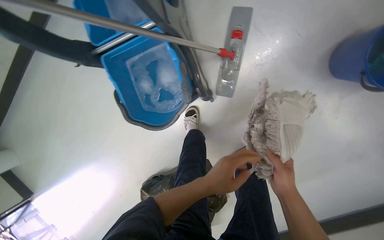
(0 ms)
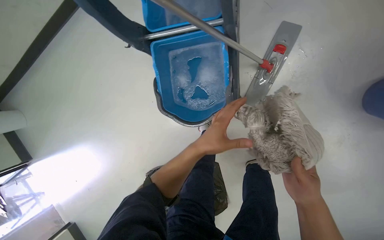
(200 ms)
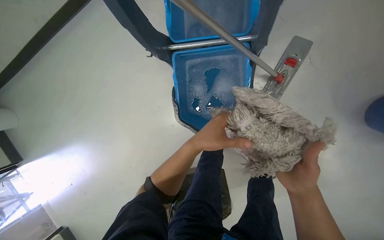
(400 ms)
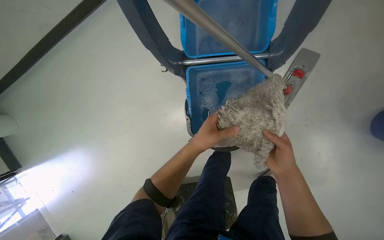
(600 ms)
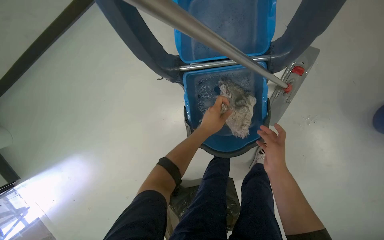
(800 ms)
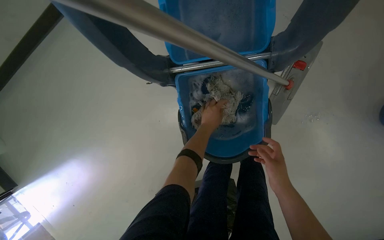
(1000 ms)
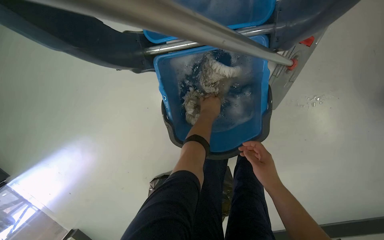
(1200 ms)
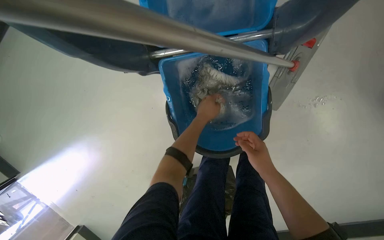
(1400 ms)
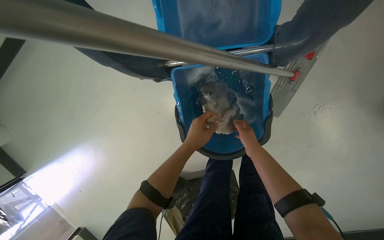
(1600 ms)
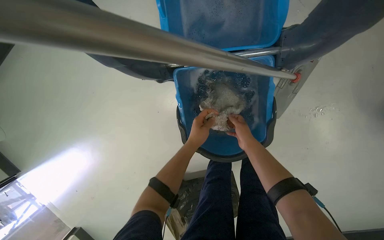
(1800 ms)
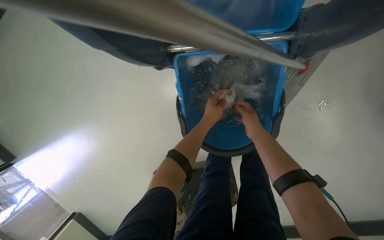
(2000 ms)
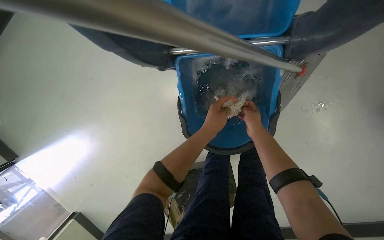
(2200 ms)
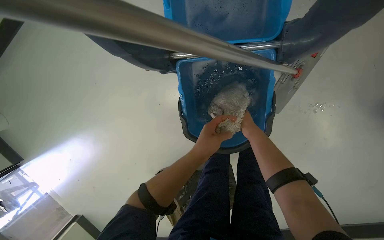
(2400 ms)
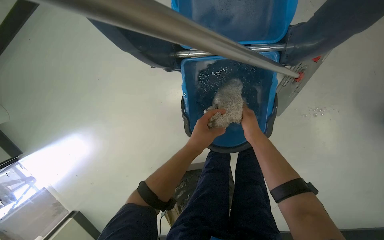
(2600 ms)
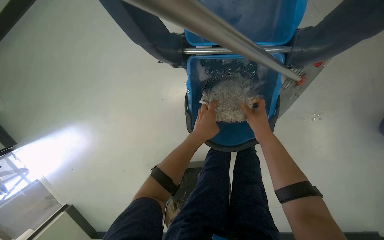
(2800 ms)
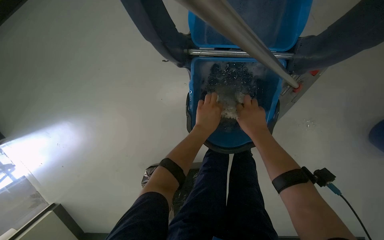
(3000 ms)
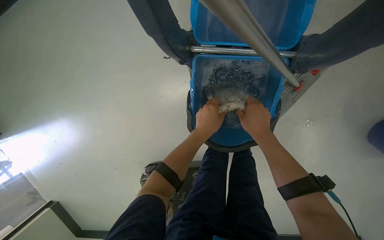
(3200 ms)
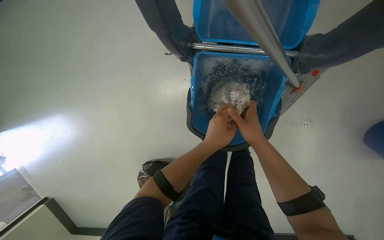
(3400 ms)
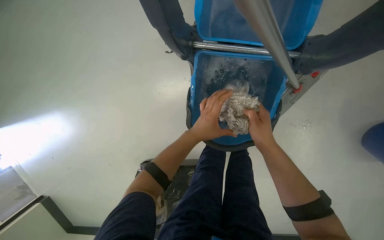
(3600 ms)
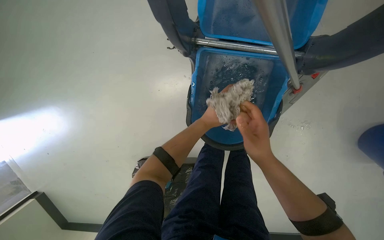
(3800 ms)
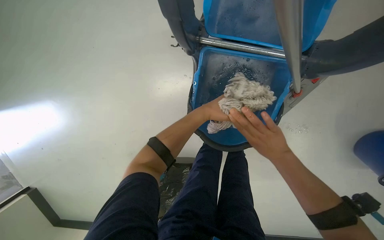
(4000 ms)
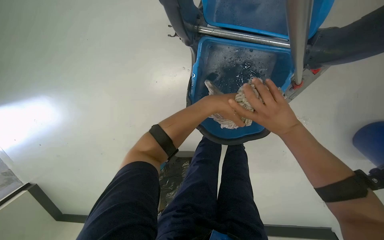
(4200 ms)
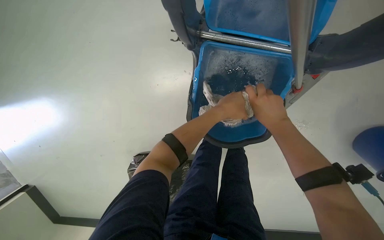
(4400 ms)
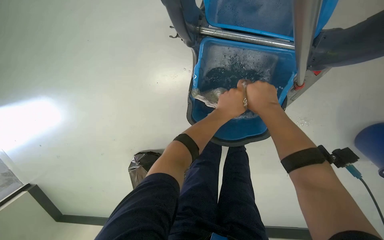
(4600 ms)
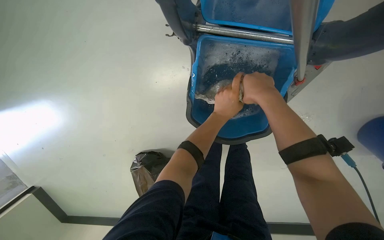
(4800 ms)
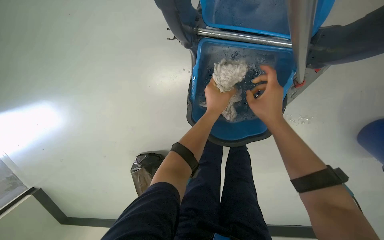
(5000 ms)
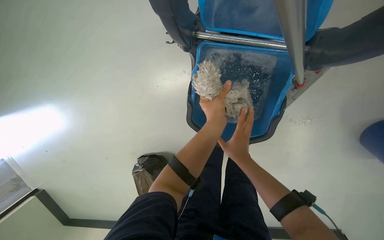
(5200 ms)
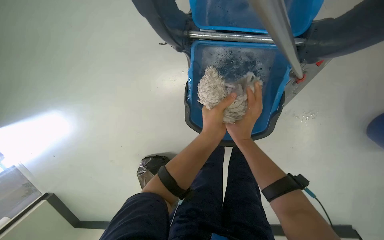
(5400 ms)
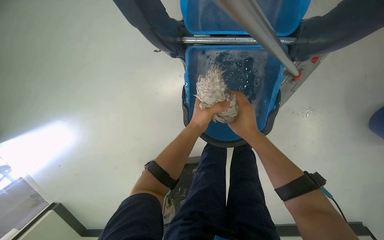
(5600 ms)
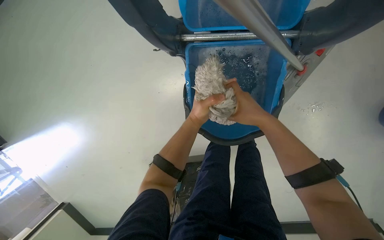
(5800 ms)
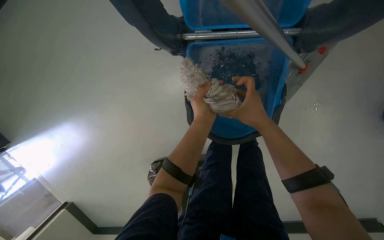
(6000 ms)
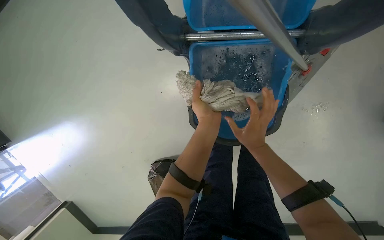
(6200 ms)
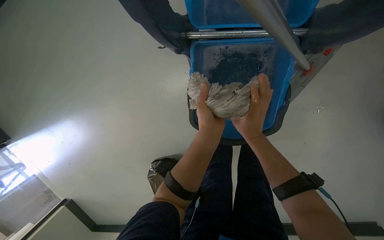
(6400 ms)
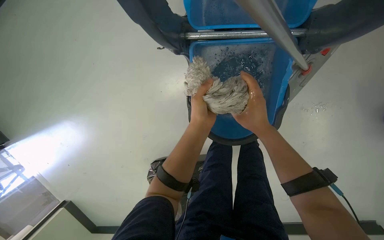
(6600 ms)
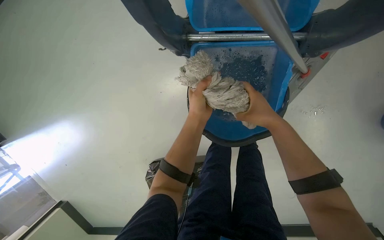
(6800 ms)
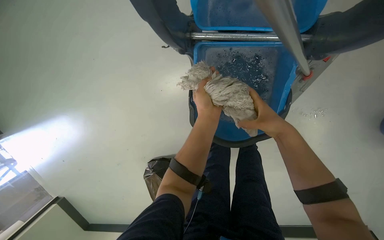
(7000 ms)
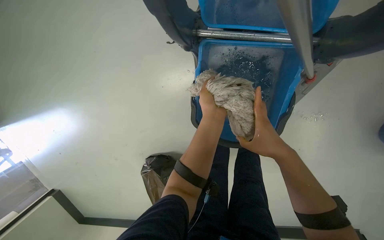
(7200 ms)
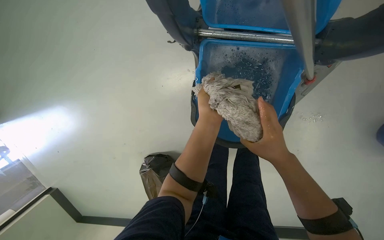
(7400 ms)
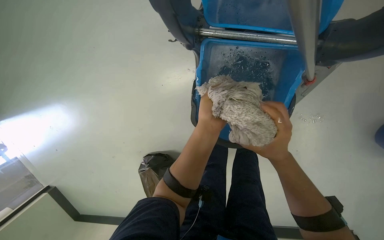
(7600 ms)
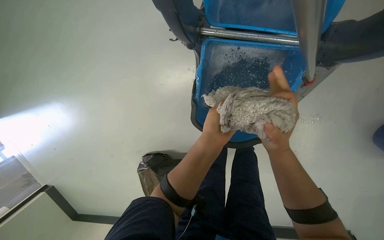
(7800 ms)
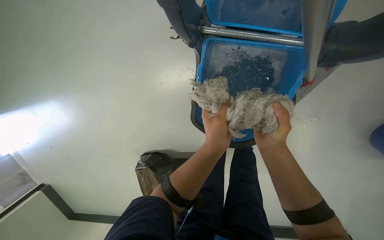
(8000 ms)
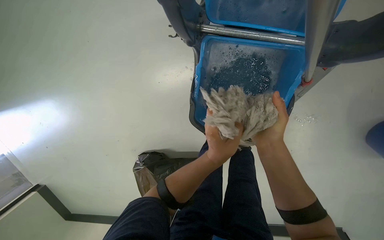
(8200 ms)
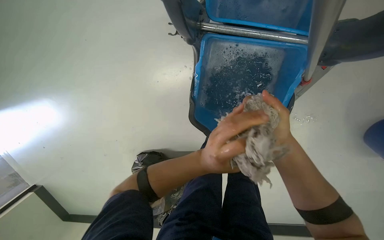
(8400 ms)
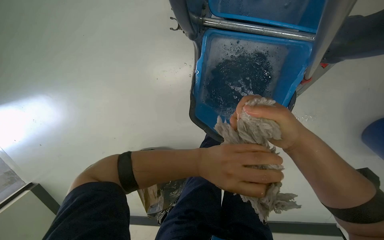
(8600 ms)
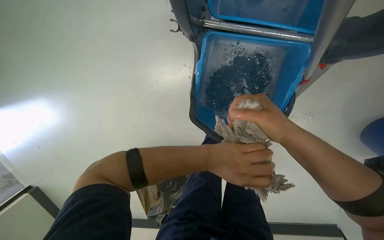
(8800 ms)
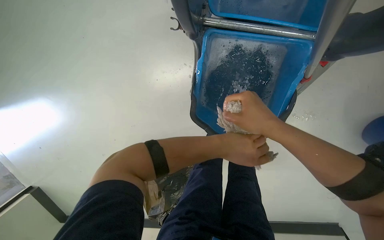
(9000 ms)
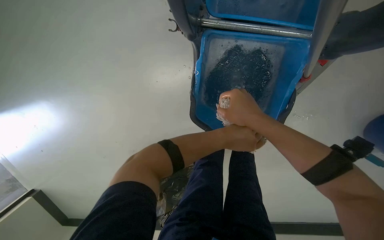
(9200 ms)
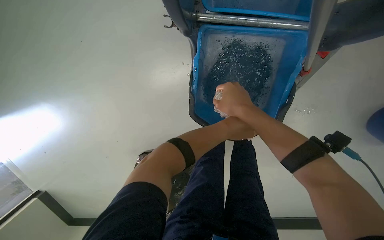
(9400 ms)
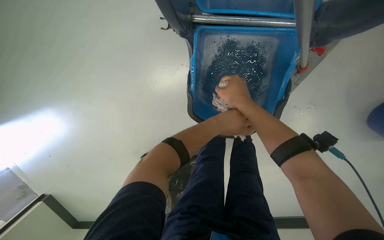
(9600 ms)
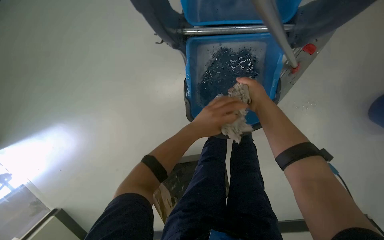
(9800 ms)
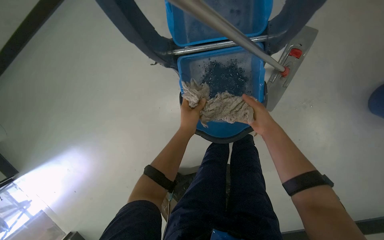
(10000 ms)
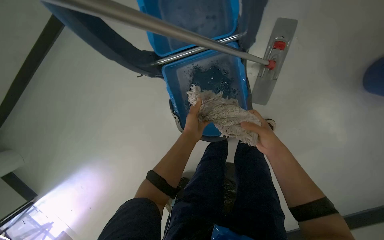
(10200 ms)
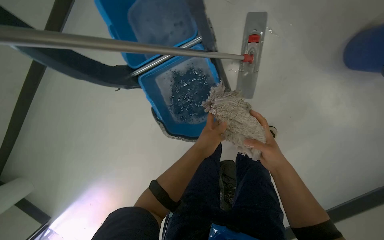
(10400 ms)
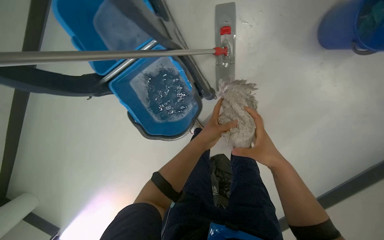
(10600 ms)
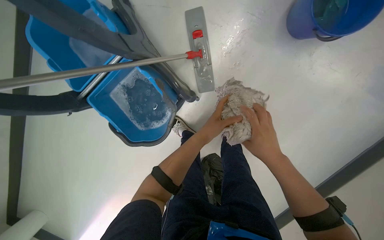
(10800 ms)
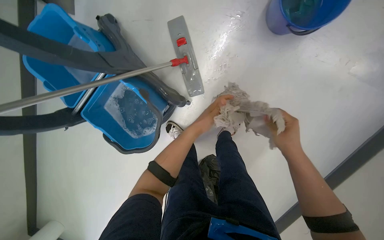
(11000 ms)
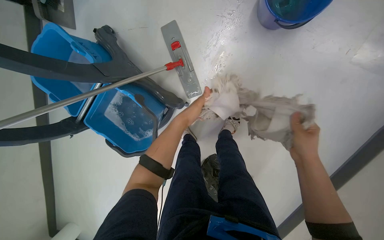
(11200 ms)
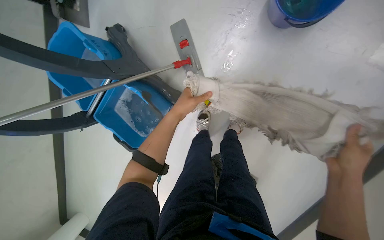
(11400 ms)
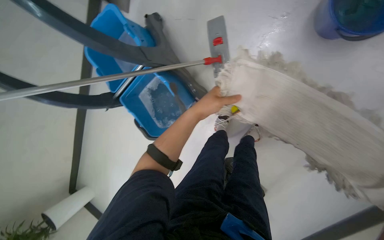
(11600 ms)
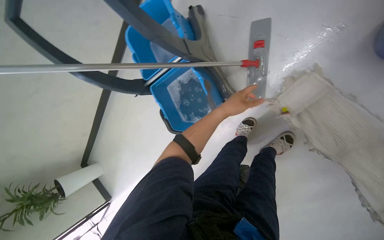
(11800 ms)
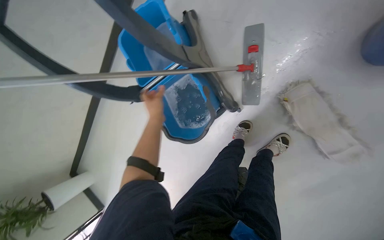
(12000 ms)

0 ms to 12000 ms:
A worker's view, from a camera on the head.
Job: mopping floor.
The whole recording: Mopping office floor. The worker mops the office floor, moving chairs and opening a glass door to clean the entire area.
0 ms to 1600 ms: The left hand shifts some 40 cm to the left and up the picture. The right hand travels up the picture and farther from the camera by roughly 35 cm.
1600 ms to 3000 ms: The right hand moves nearer to the camera, approximately 15 cm.
4400 ms to 6000 ms: The right hand goes down the picture and returns, about 10 cm each way.
7600 ms to 9000 ms: The hands make small movements and keep their place.
9000 ms to 10400 ms: The wearer looks about 15 degrees further upward. The scene turns about 30 degrees counterclockwise in the picture.
10400 ms to 12000 ms: The camera is aimed roughly 20 degrees further to the left.

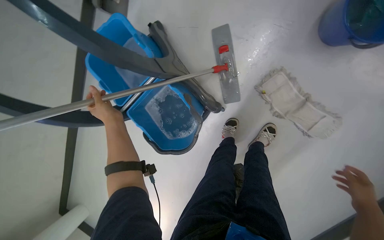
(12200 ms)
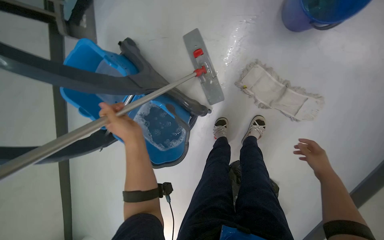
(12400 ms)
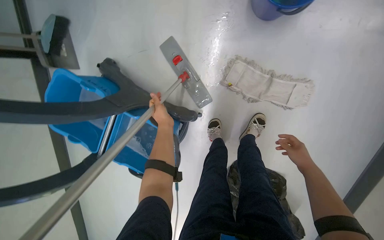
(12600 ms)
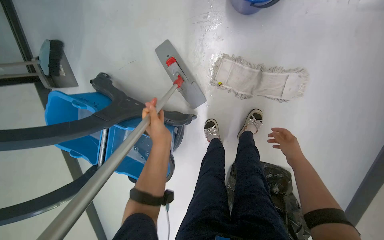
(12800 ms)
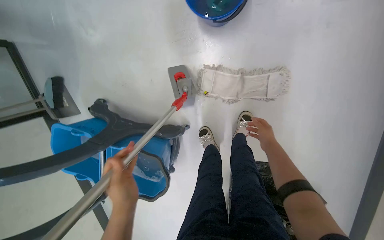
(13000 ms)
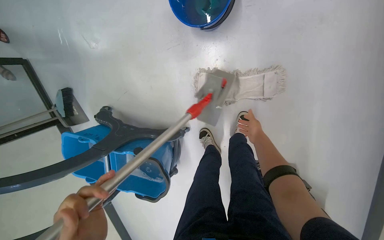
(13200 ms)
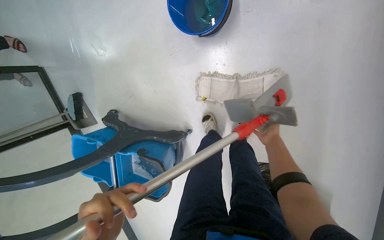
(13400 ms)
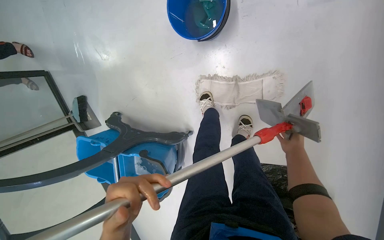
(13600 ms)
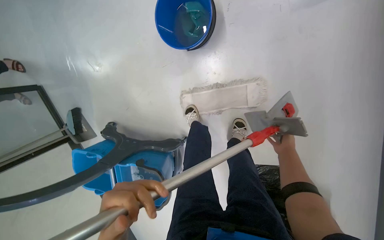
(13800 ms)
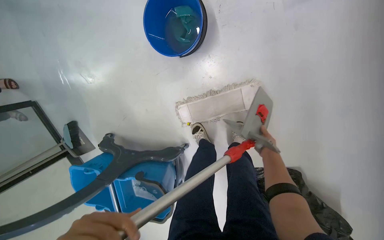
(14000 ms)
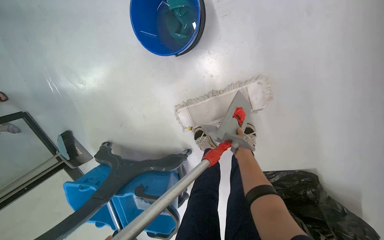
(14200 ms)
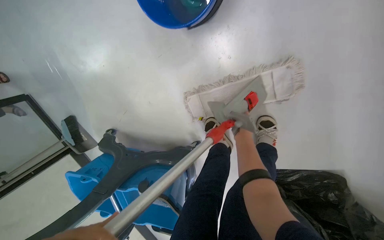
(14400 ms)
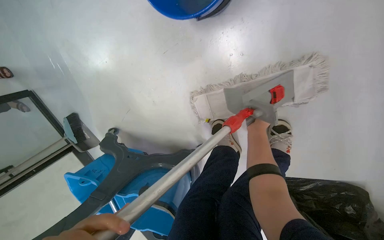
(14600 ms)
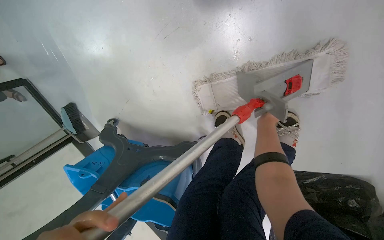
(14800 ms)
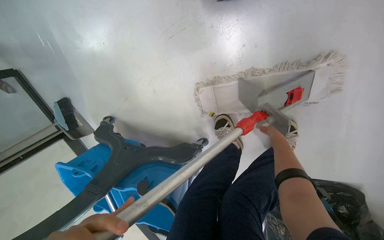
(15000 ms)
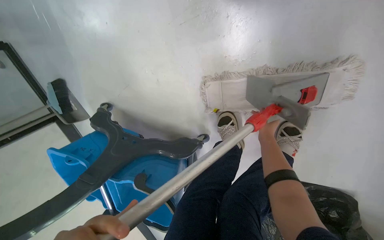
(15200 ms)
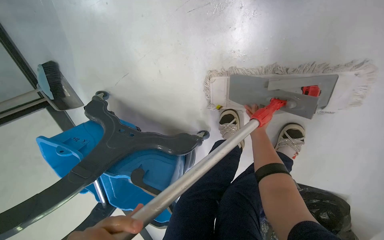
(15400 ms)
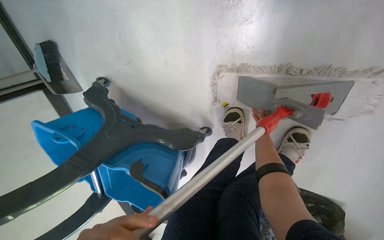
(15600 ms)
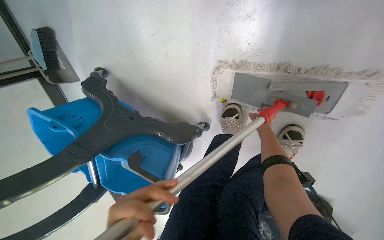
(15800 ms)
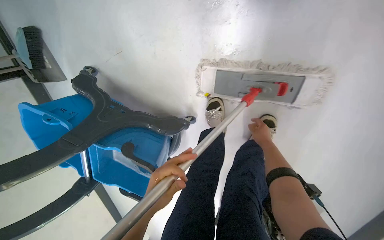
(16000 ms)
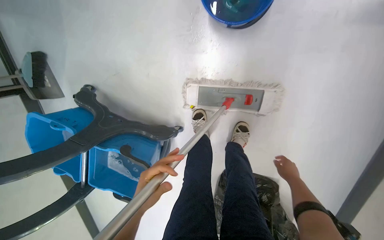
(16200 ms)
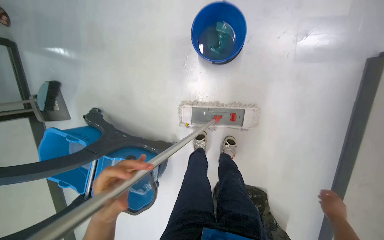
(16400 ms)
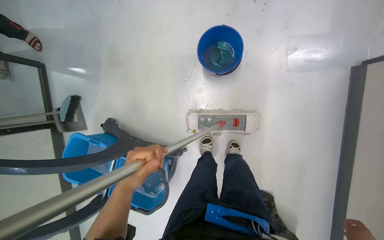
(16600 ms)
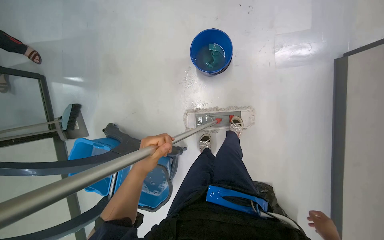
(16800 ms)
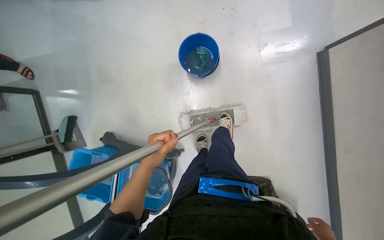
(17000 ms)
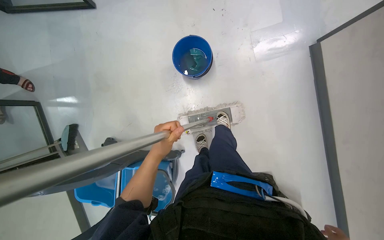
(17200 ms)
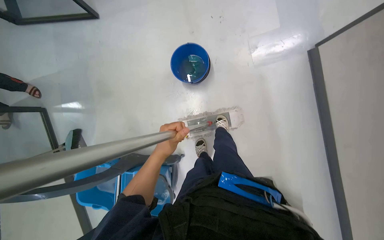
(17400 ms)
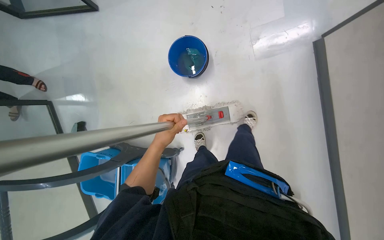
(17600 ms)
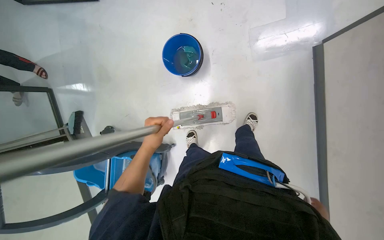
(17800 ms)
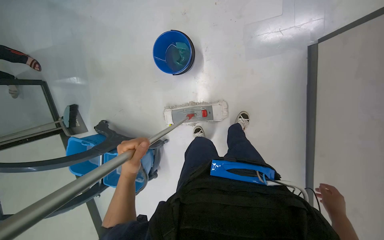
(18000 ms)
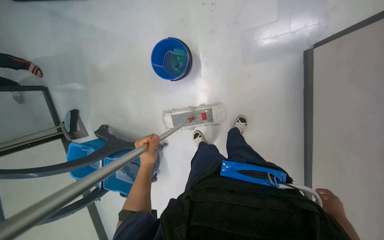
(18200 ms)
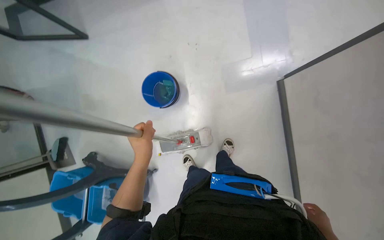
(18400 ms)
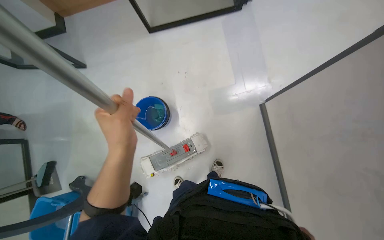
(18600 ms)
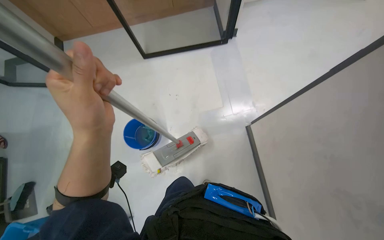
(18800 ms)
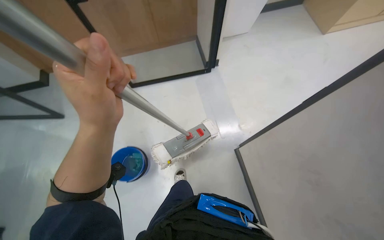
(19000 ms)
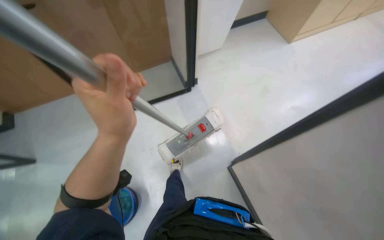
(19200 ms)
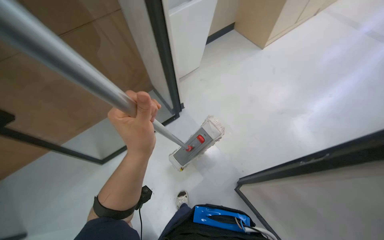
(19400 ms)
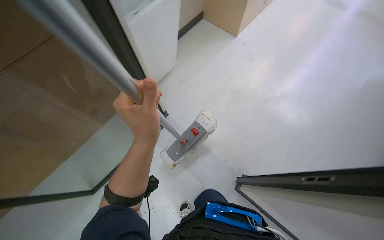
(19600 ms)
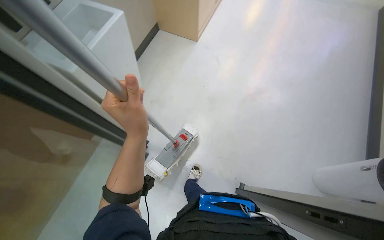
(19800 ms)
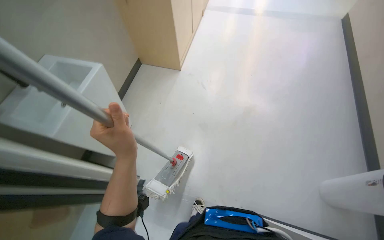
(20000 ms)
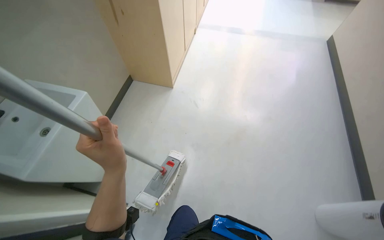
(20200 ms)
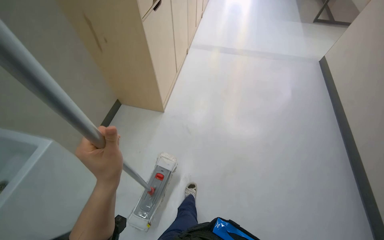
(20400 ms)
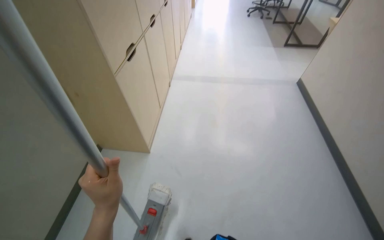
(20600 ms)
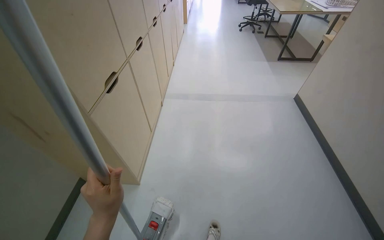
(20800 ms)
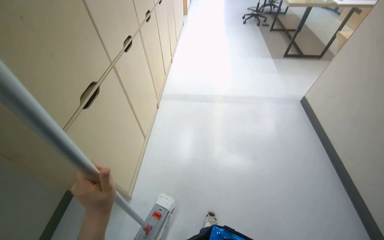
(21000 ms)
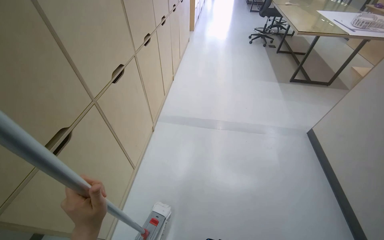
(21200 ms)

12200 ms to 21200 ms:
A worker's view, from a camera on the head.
Job: mopping floor.
The whole recording: Mopping office floor. The worker mops the office floor, moving chairs and opening a glass door to clean the entire area.
12200 ms to 13800 ms: The wearer moves some 50 cm. The scene turns some 40 degrees counterclockwise in the picture.
13800 ms to 15200 ms: The wearer moves approximately 40 cm. The view tilts some 15 degrees downward.
15200 ms to 16600 ms: The head travels approximately 60 cm. The camera is aimed roughly 15 degrees further to the right. The view tips upward by some 20 degrees.
16600 ms to 18200 ms: The wearer moves some 40 cm.
18200 ms to 19800 ms: The wearer's head swings some 30 degrees to the right. The view tips upward by approximately 45 degrees.
19800 ms to 21200 ms: The head travels approximately 1 m. The view tilts some 20 degrees upward.
